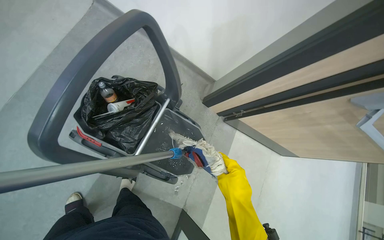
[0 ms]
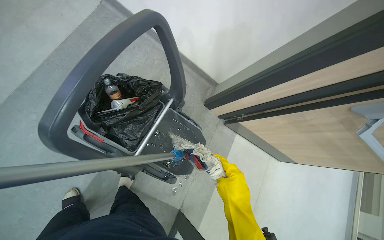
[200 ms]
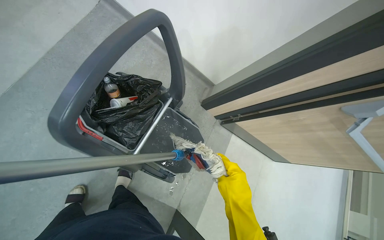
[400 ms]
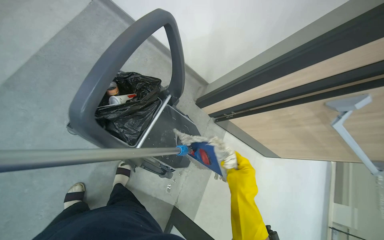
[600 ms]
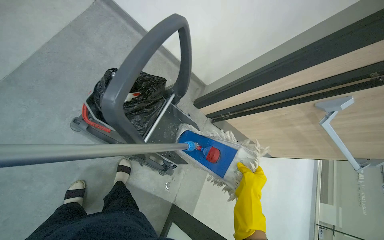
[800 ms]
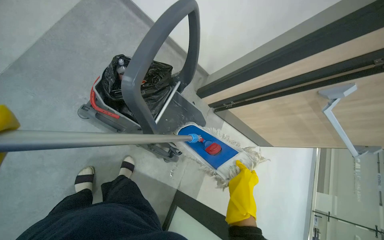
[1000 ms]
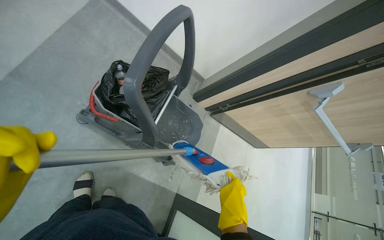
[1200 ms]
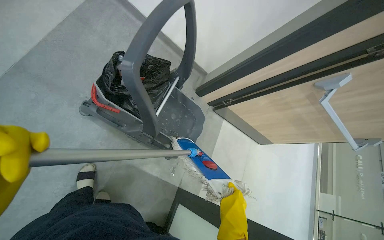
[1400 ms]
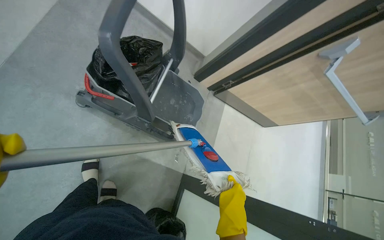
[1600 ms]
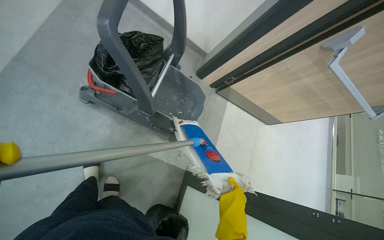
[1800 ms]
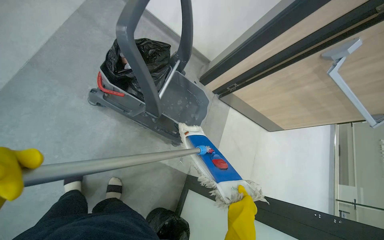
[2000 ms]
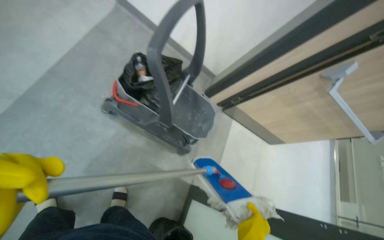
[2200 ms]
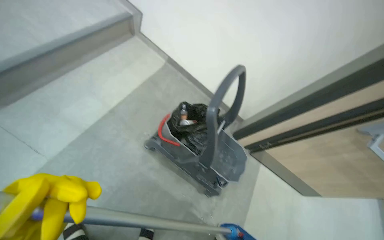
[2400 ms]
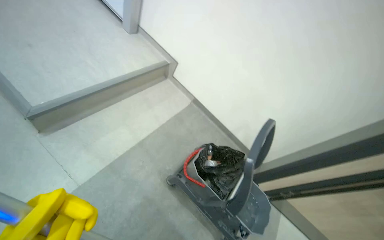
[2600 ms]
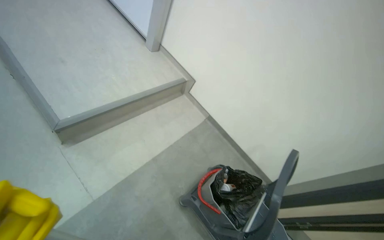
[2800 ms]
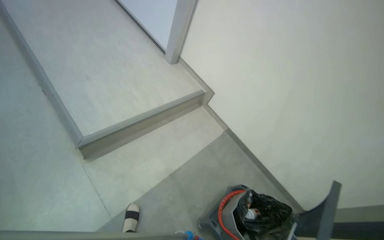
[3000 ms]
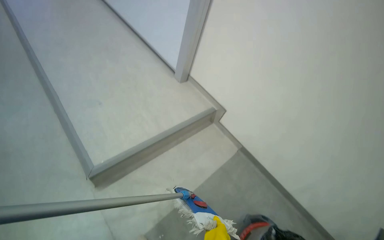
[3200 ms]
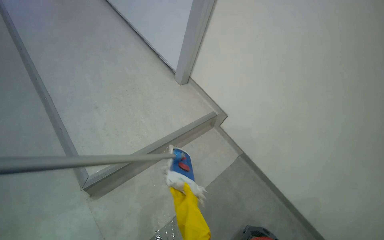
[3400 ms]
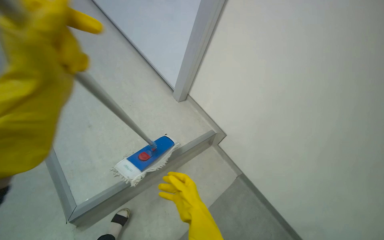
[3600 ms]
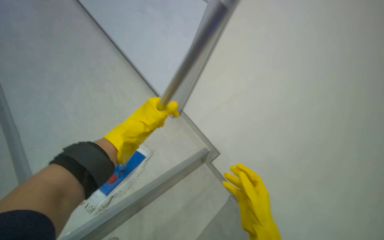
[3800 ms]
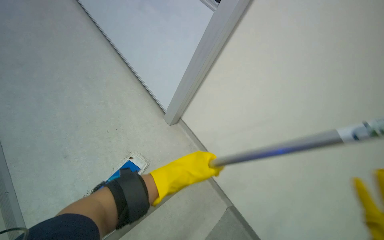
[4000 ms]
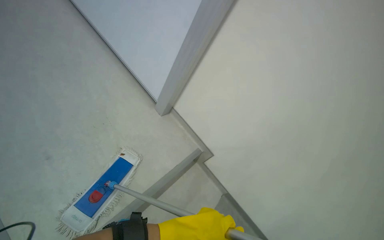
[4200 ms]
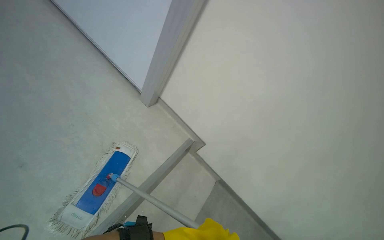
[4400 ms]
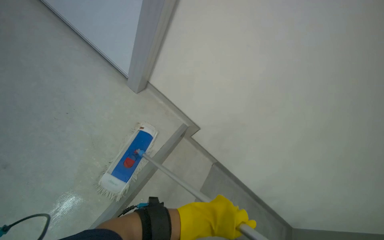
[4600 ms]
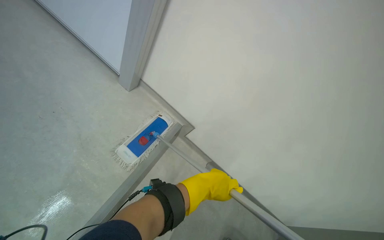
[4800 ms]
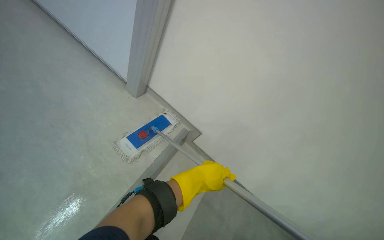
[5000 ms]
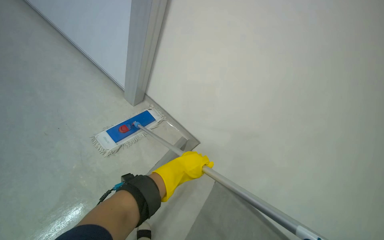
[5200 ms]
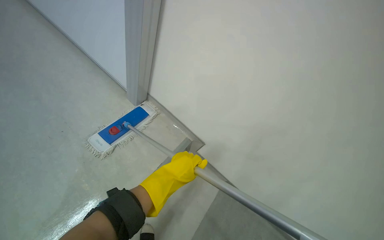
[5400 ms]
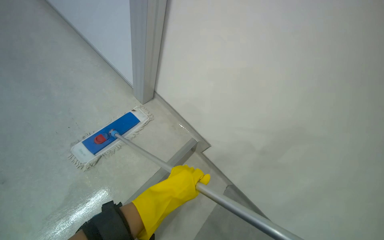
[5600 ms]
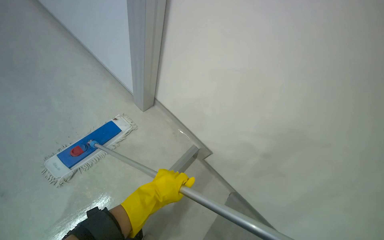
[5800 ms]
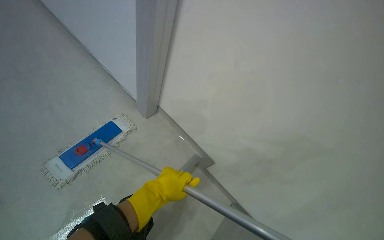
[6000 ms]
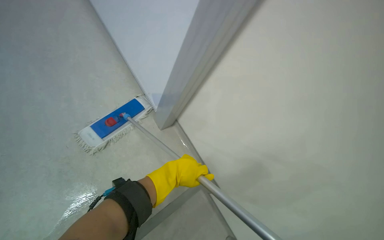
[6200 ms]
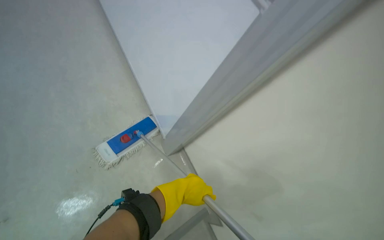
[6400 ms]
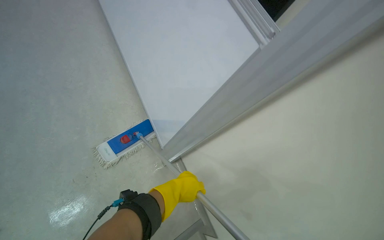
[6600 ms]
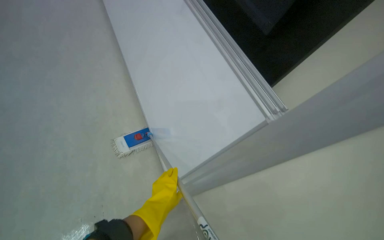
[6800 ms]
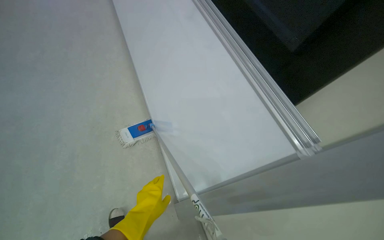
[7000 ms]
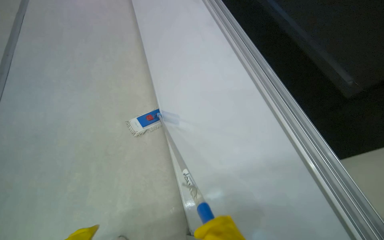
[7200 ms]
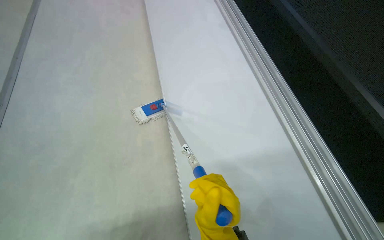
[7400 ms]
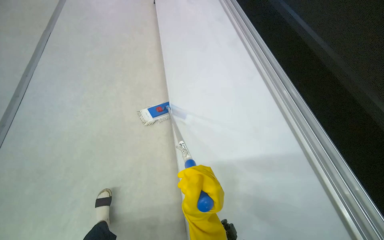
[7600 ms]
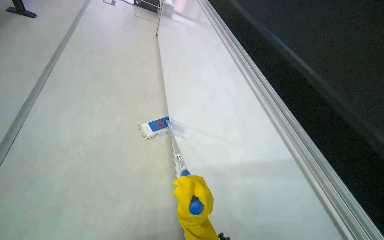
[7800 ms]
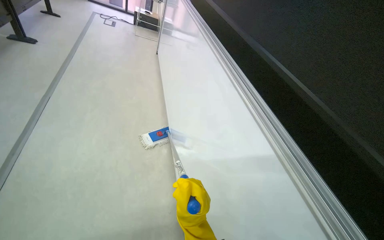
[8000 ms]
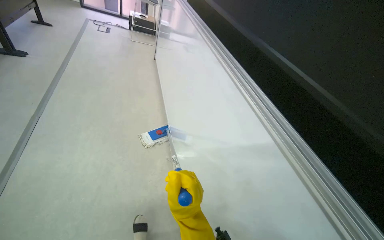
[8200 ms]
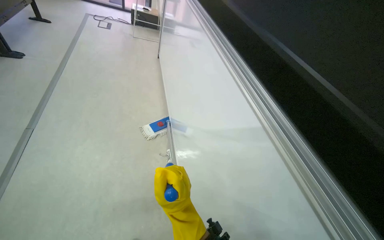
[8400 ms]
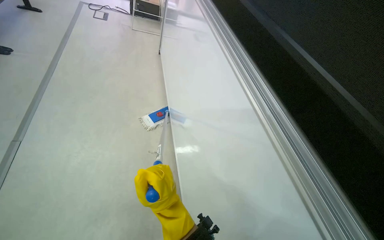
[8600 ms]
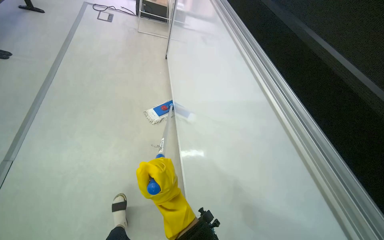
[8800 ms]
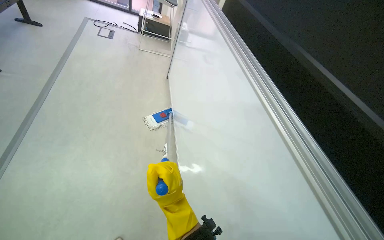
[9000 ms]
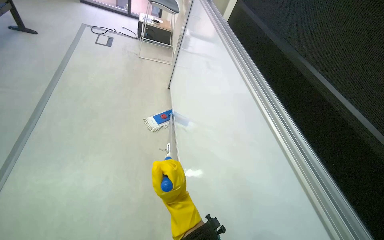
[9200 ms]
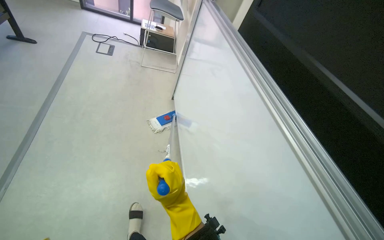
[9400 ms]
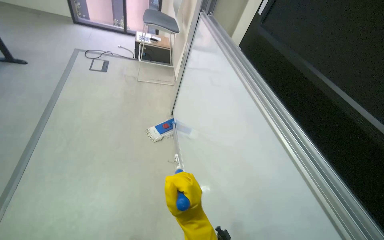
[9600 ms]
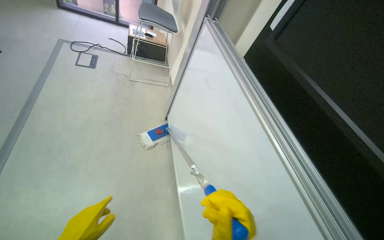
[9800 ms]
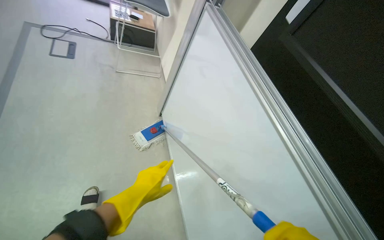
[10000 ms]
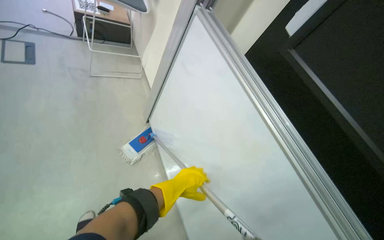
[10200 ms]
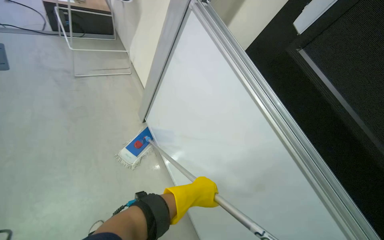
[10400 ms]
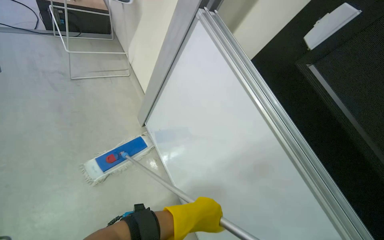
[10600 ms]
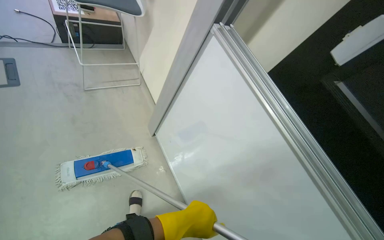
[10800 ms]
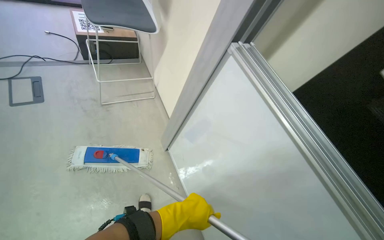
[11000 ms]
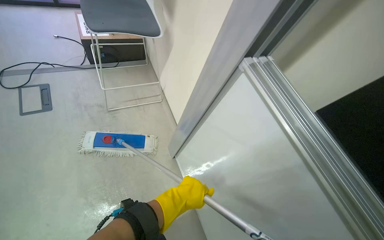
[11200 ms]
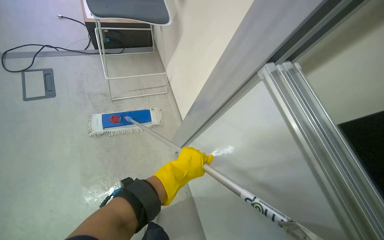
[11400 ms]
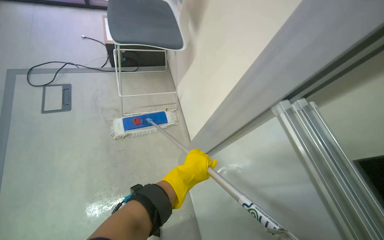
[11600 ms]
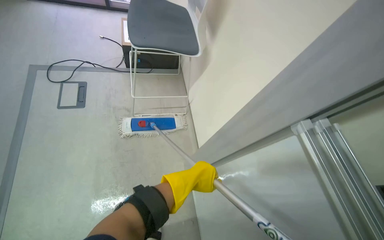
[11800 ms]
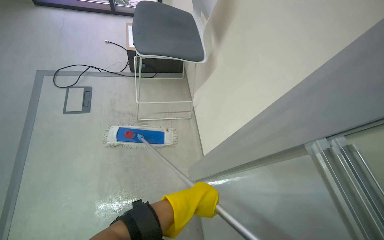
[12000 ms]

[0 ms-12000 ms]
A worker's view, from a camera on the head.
Job: mopping floor.
The whole recording: Mopping building floor. The worker prepares the mop and mops the floor in the building hallway.
1600 ms to 3000 ms: The head travels some 60 cm. The head rotates roughly 25 degrees to the left. The view tips upward by approximately 40 degrees.
7600 ms to 9000 ms: The right hand shifts roughly 15 cm farther from the camera.
9000 ms to 10400 ms: The camera is carried approximately 60 cm. The head turns to the right by roughly 25 degrees. The camera pitches downward, by about 10 degrees.
10400 ms to 12000 ms: The camera travels approximately 50 cm. The wearer looks some 25 degrees further to the left.

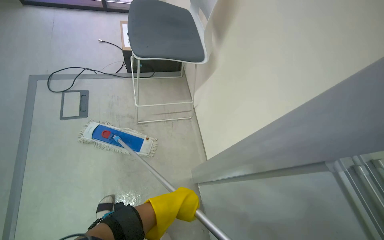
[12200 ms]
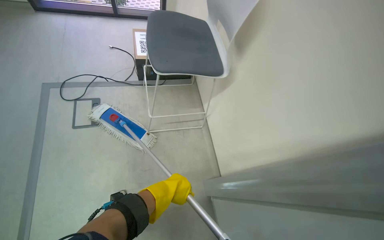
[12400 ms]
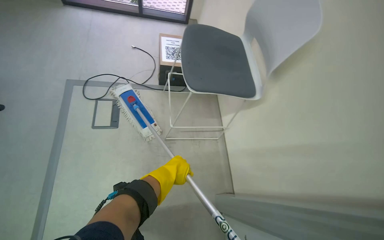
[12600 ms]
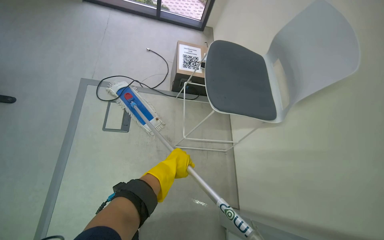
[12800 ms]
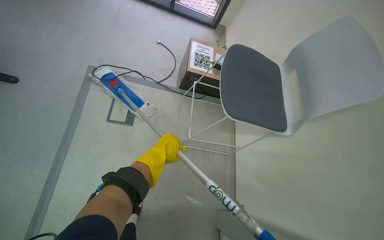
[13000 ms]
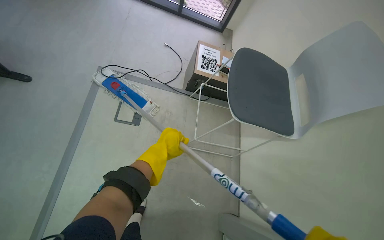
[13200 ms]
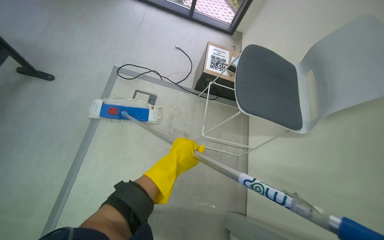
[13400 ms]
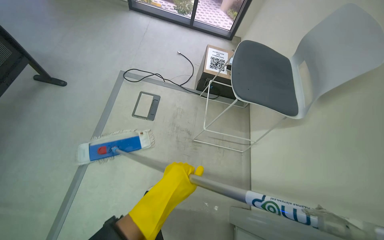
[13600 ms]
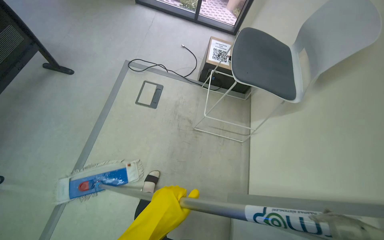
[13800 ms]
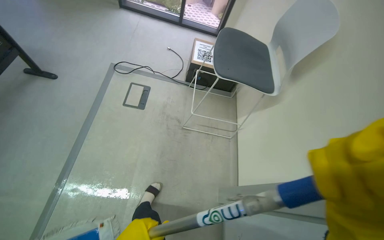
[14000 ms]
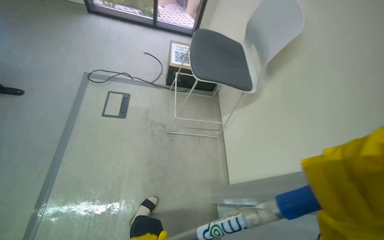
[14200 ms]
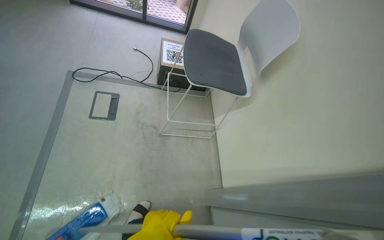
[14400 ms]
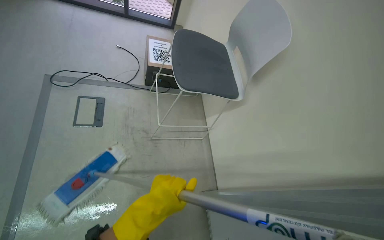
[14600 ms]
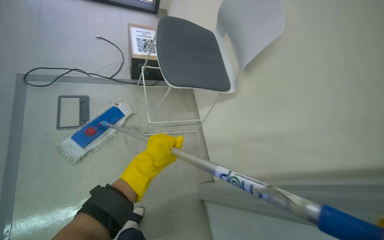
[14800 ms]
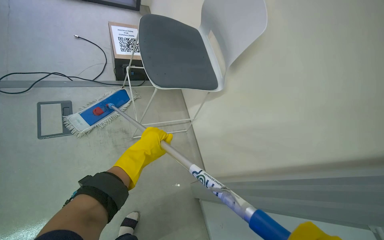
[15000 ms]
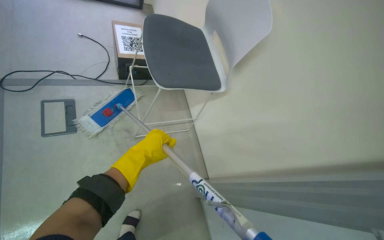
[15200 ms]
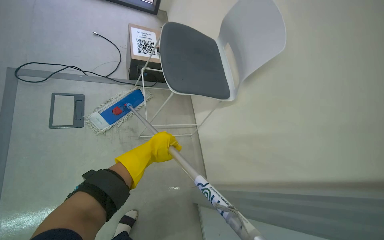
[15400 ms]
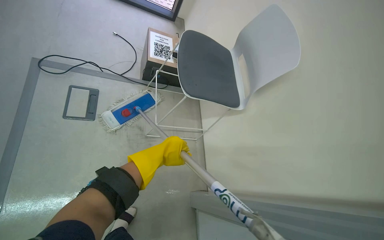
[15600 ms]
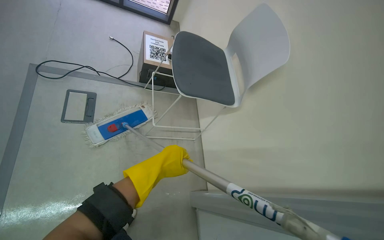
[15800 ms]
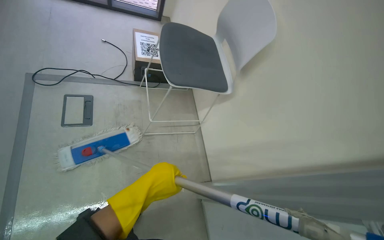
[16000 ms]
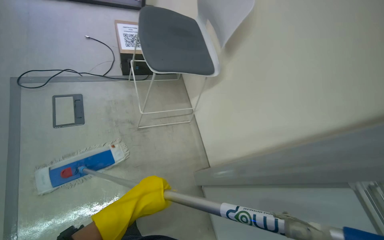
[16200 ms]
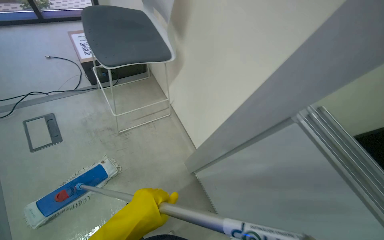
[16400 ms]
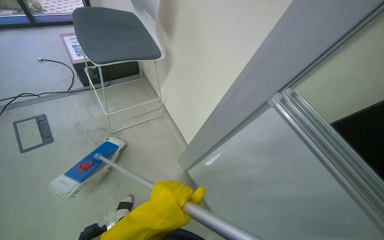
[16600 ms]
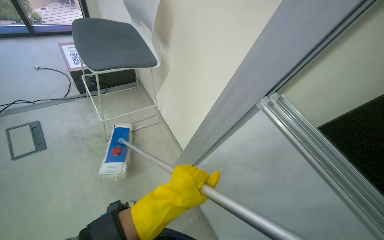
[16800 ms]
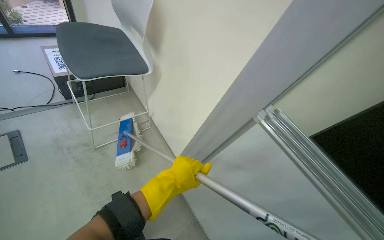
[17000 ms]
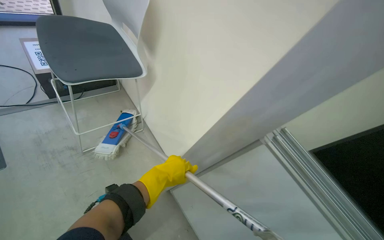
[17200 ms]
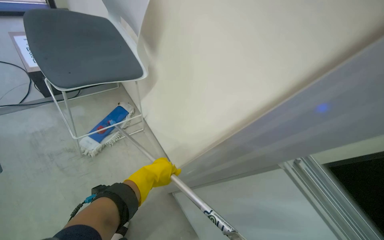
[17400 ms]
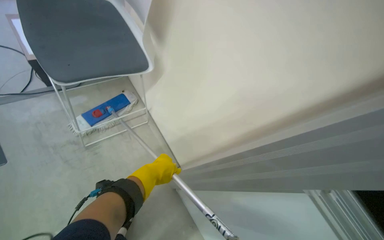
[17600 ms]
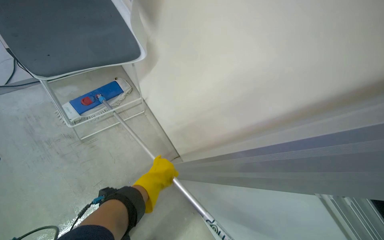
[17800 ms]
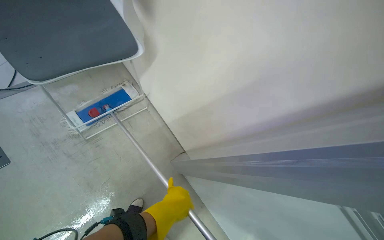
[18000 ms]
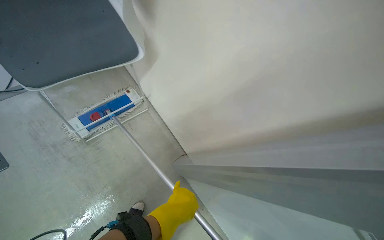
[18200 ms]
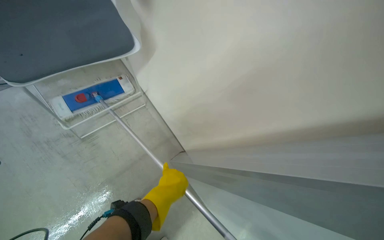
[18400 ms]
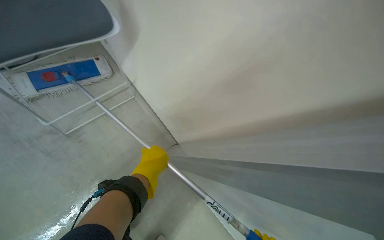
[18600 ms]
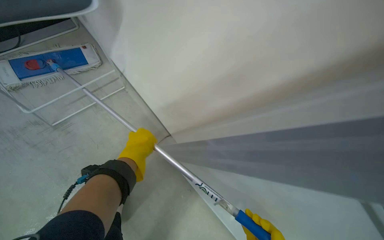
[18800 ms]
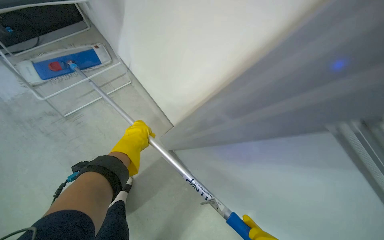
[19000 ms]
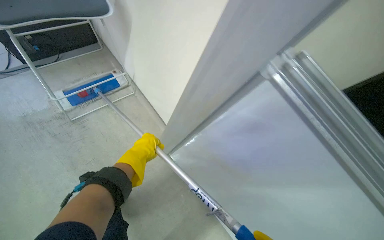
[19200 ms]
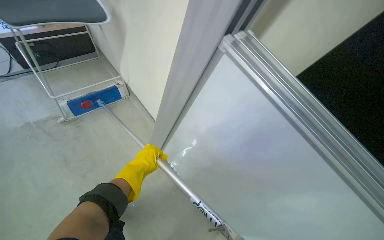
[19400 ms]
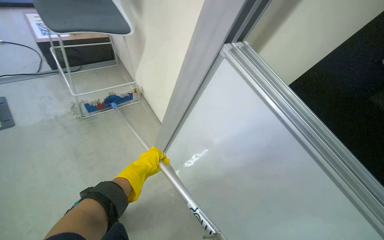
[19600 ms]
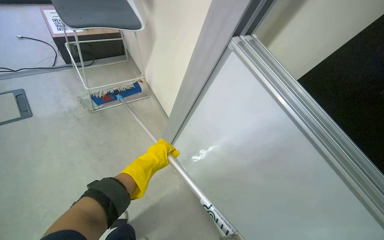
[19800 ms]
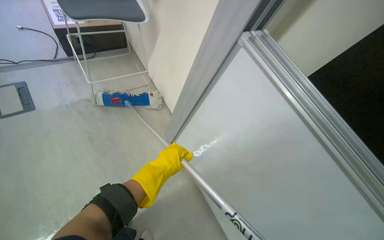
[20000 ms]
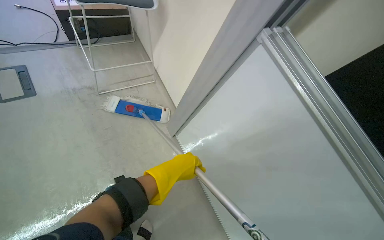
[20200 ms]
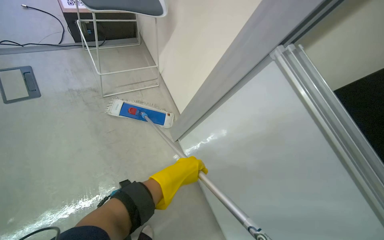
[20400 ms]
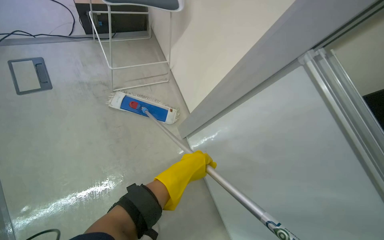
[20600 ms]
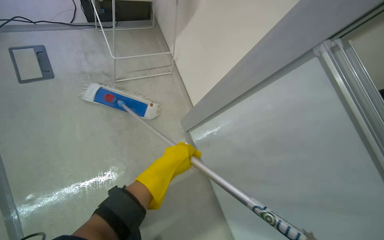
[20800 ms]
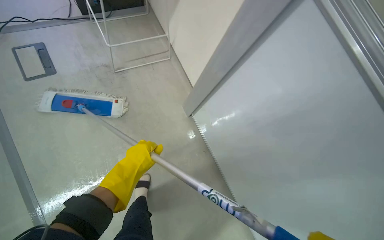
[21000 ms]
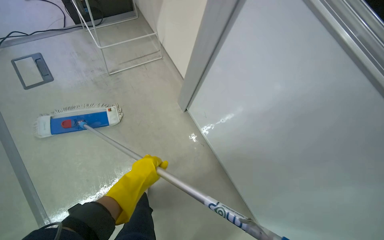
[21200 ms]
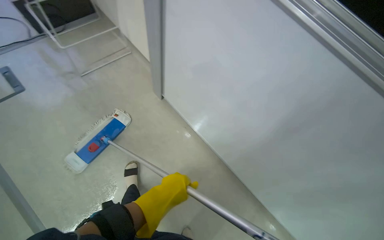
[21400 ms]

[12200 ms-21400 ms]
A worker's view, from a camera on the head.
Job: mopping floor.
The whole recording: Mopping building floor. The worker prepares the mop and mops the floor in the building hallway.
13800 ms to 15200 ms: The head rotates approximately 30 degrees to the right.
15200 ms to 16800 ms: The left hand goes approximately 40 cm down the picture, to the right and nearer to the camera.
16800 ms to 18400 ms: The camera is carried some 50 cm. The view tilts about 20 degrees downward.
18400 ms to 19800 ms: The left hand heads farther from the camera, covering about 10 cm.
19800 ms to 21400 ms: The left hand moves nearer to the camera, approximately 20 cm.
